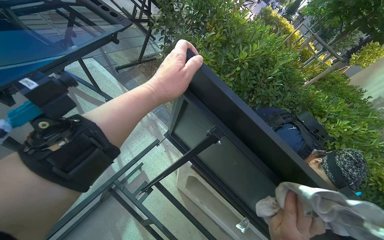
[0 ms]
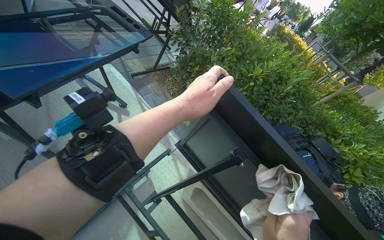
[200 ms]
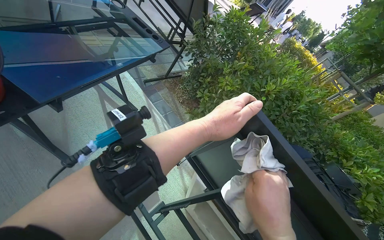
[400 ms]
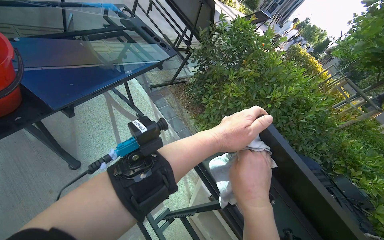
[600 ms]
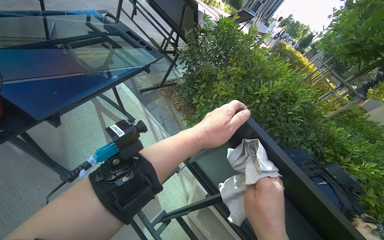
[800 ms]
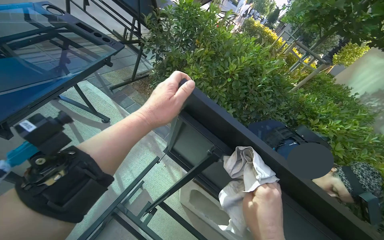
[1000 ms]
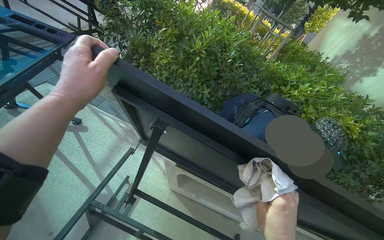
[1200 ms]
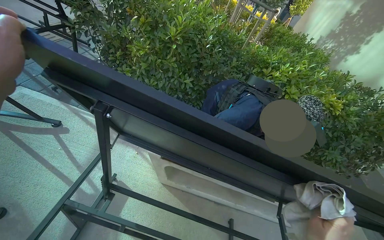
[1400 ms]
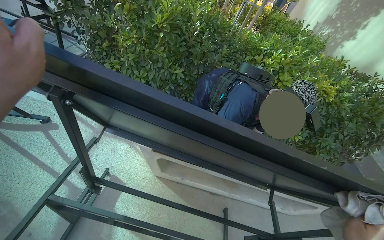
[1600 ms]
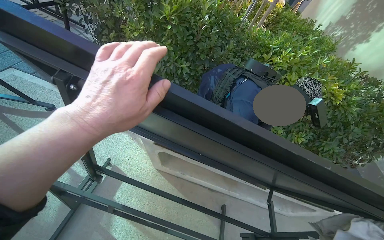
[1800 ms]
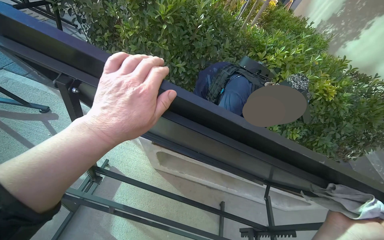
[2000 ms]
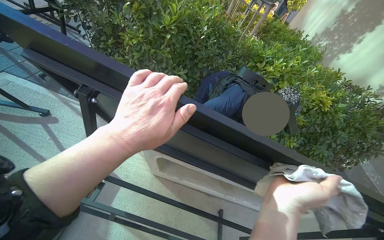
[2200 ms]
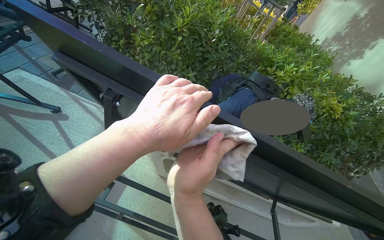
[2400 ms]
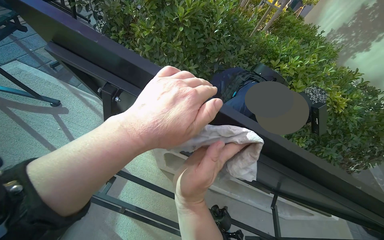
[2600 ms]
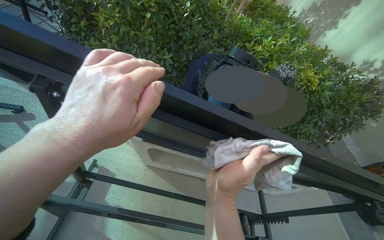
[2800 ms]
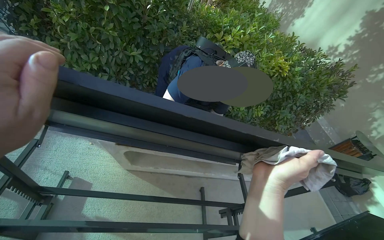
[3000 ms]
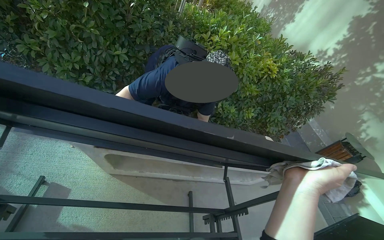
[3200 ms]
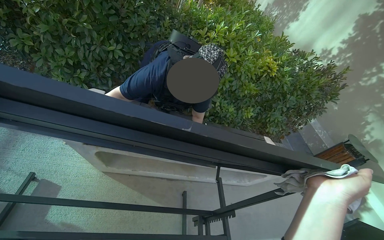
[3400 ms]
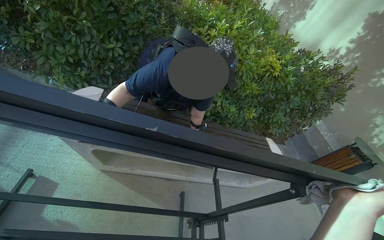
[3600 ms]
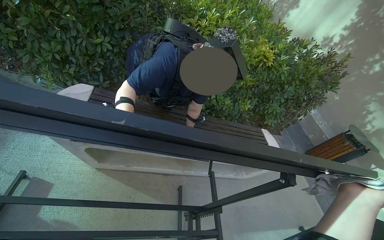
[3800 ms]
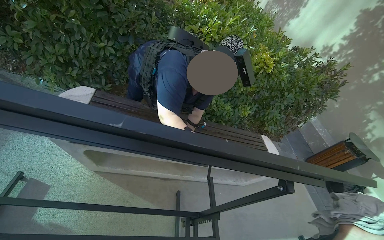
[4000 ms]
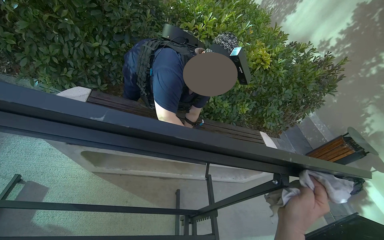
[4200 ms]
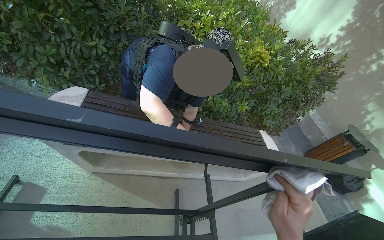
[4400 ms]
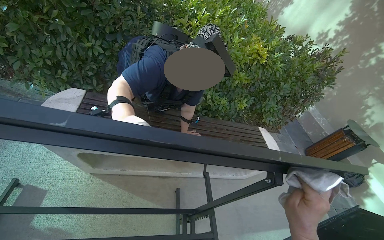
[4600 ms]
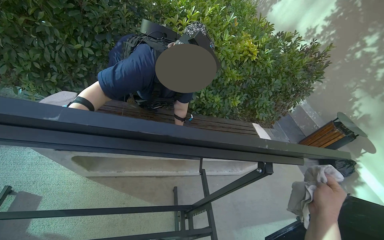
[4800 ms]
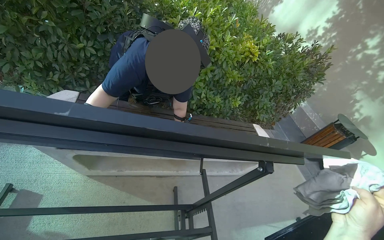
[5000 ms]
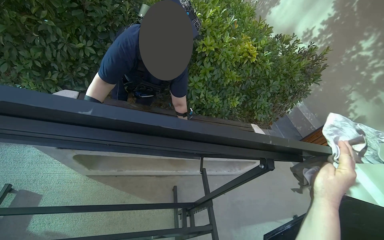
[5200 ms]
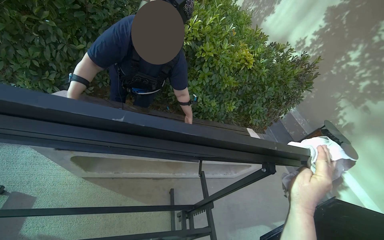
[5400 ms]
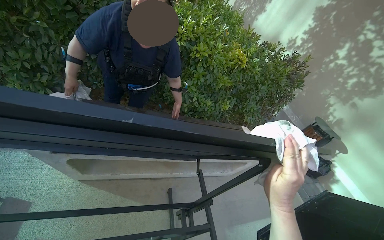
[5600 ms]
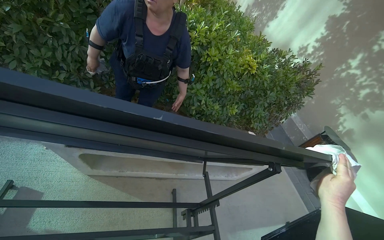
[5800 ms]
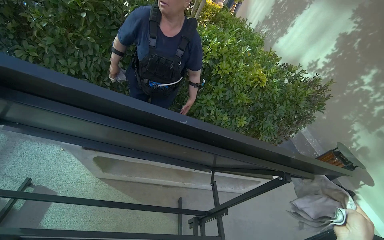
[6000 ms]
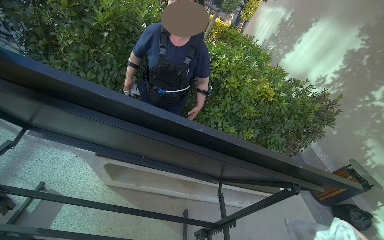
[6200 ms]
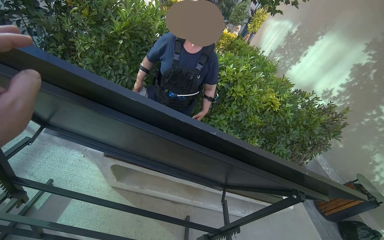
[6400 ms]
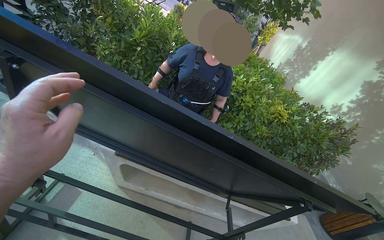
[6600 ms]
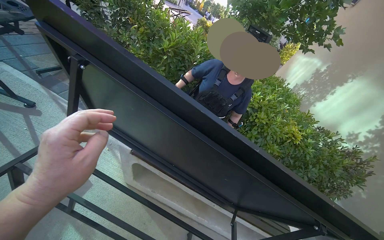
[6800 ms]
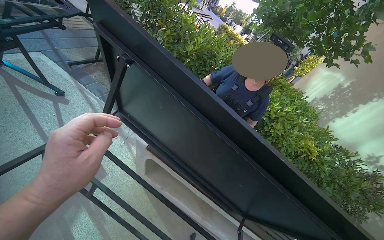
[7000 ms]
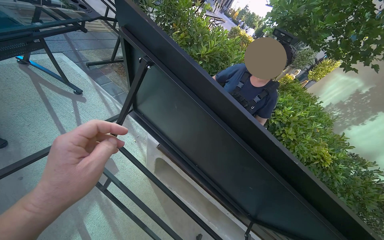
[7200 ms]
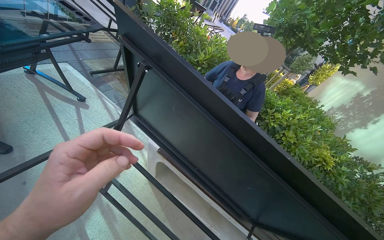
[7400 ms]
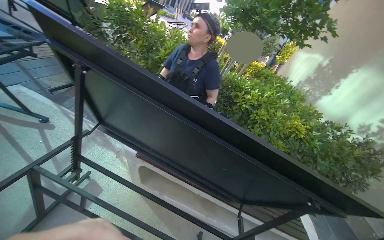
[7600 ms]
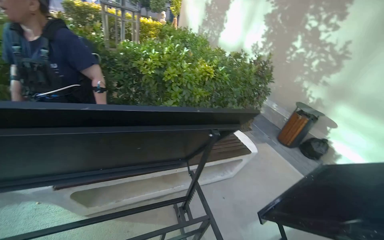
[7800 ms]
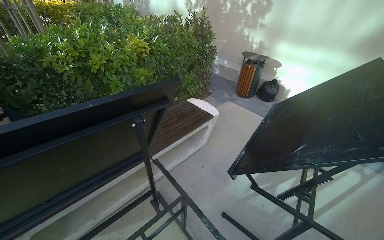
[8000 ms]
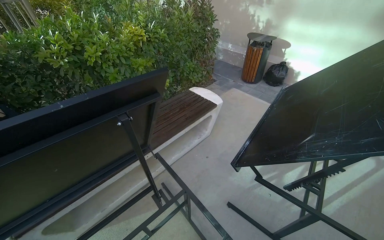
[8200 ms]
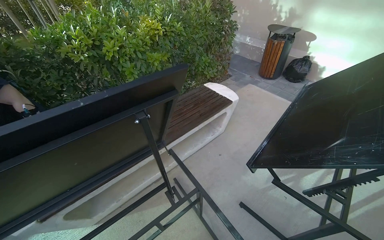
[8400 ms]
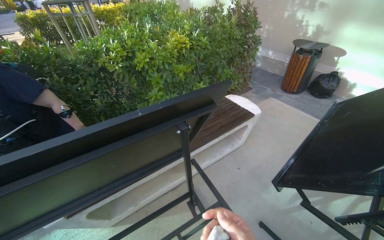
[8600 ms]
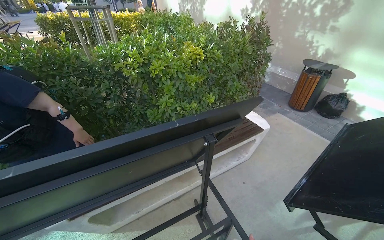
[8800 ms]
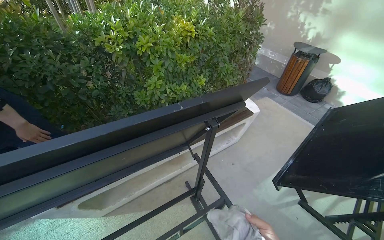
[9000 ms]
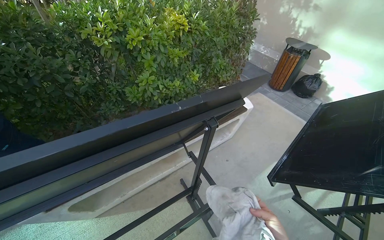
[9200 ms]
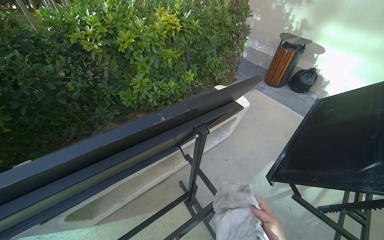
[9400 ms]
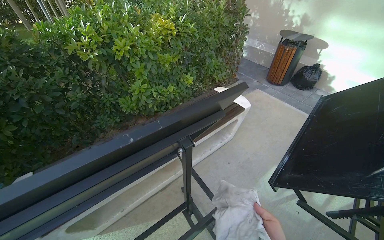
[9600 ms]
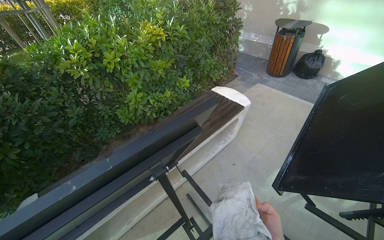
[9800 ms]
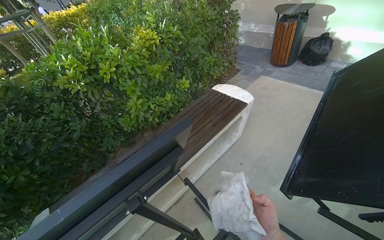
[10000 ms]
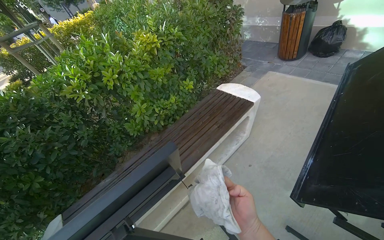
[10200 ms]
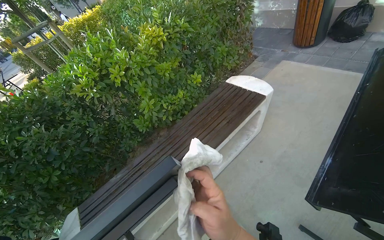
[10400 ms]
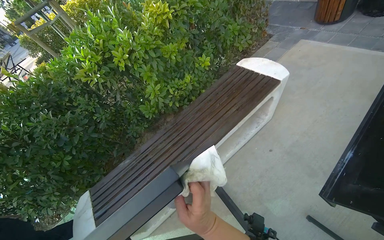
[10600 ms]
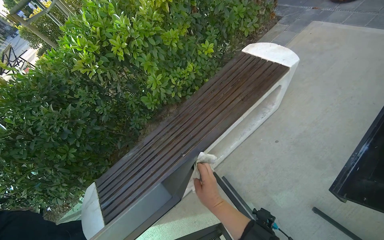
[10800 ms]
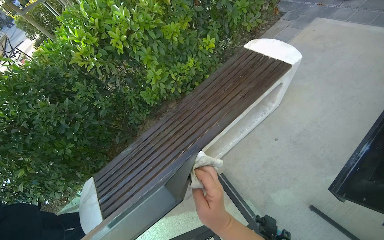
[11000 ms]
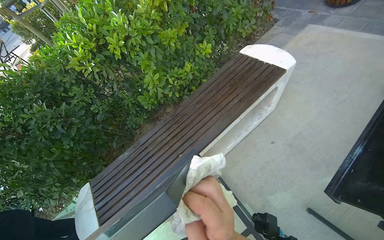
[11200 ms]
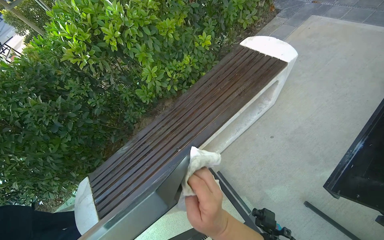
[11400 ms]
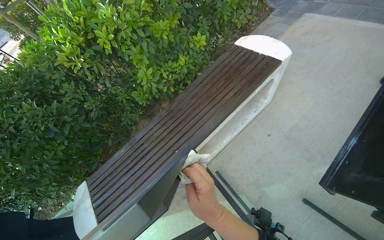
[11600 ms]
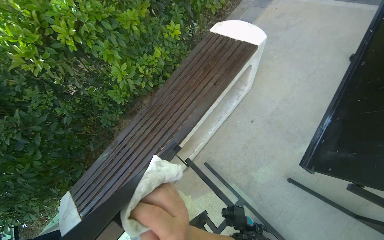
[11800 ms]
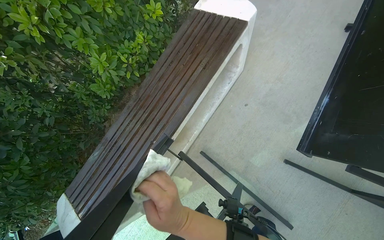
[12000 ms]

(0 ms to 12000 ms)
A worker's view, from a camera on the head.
Job: wiping surfaces.
The whole recording: Wiping outdoor table frame. The worker wipes the frames of several outdoor tables with a cloth.
0 ms - 1600 ms: The wearer looks some 25 degrees further to the right.
3000 ms - 4400 ms: The right hand goes some 15 cm down the picture, and goes to the right and returns, roughly 50 cm each way.
6000 ms - 7600 ms: The wearer's head swings some 15 degrees to the left. The view tips upward by roughly 15 degrees.
7600 ms - 9000 ms: The wearer's head swings approximately 50 degrees to the right. The view tips downward by some 25 degrees.
10400 ms - 12000 ms: The view tilts about 20 degrees downward.

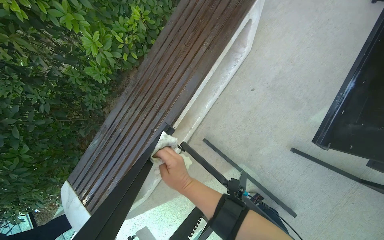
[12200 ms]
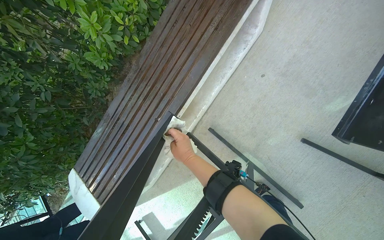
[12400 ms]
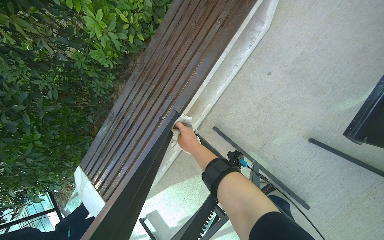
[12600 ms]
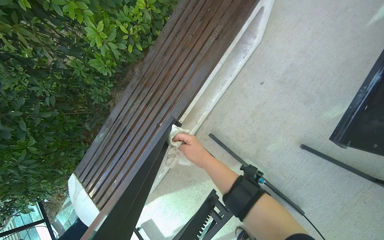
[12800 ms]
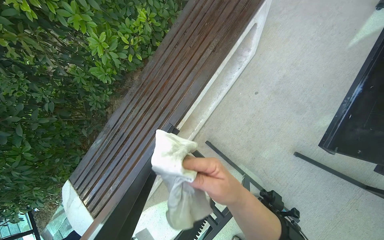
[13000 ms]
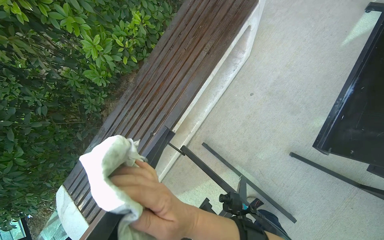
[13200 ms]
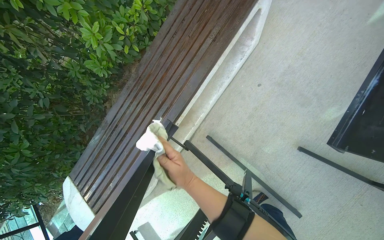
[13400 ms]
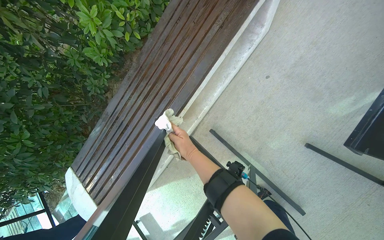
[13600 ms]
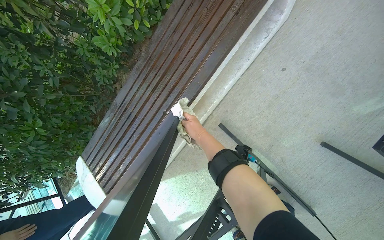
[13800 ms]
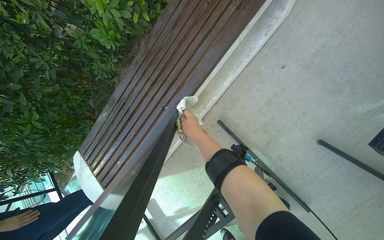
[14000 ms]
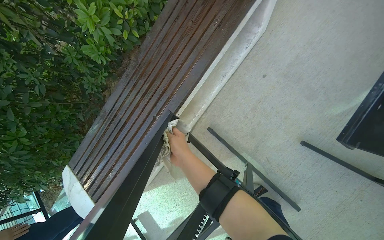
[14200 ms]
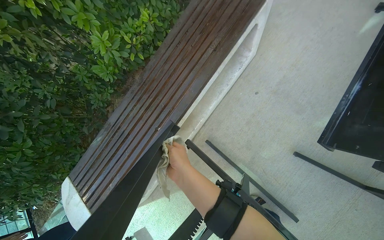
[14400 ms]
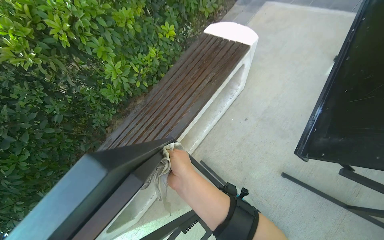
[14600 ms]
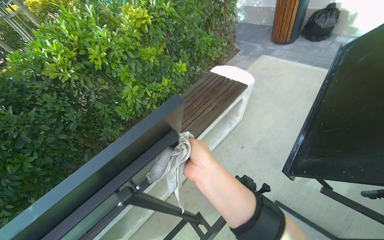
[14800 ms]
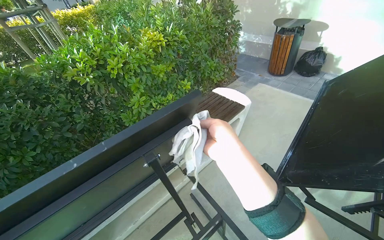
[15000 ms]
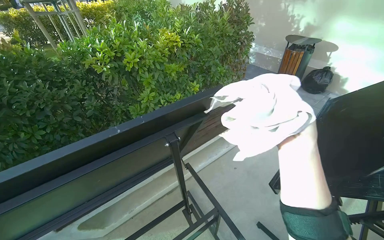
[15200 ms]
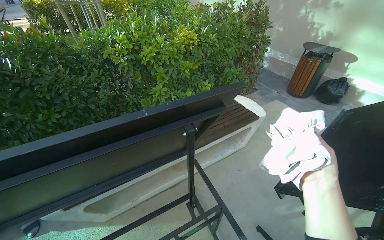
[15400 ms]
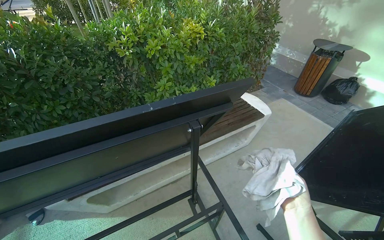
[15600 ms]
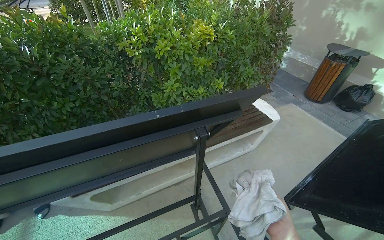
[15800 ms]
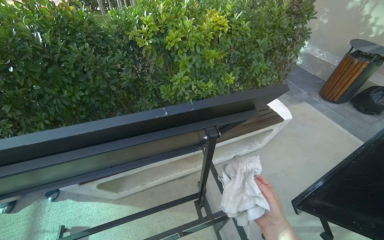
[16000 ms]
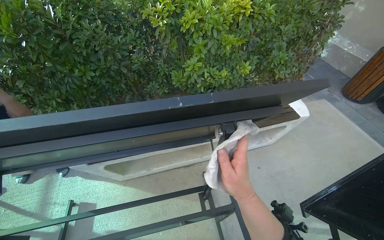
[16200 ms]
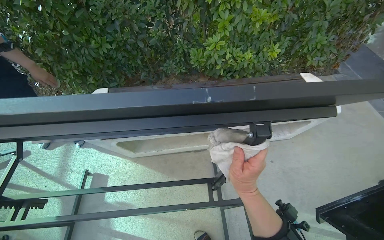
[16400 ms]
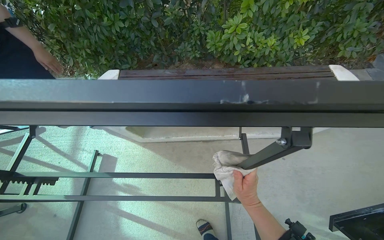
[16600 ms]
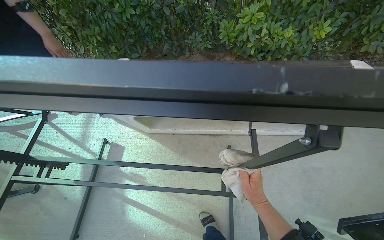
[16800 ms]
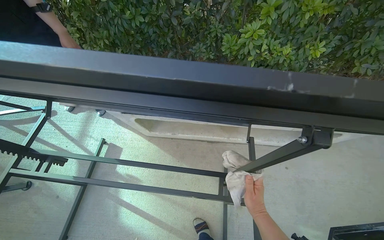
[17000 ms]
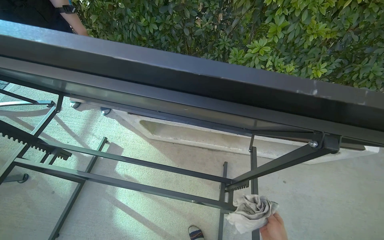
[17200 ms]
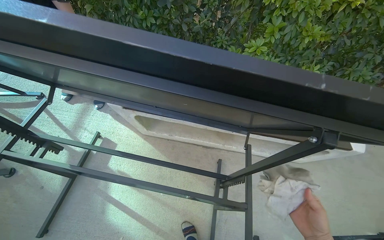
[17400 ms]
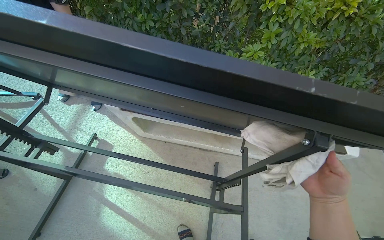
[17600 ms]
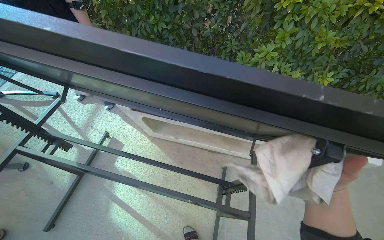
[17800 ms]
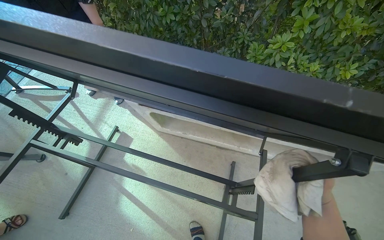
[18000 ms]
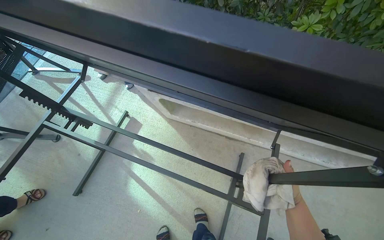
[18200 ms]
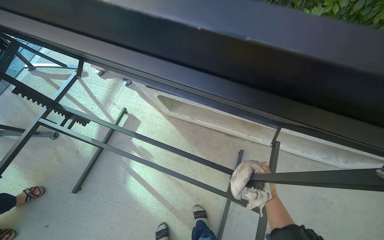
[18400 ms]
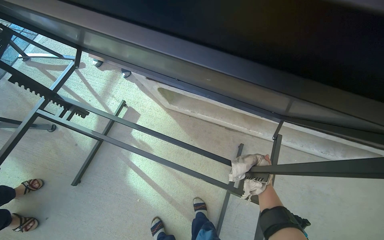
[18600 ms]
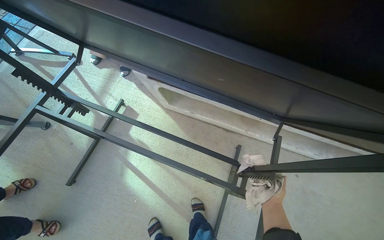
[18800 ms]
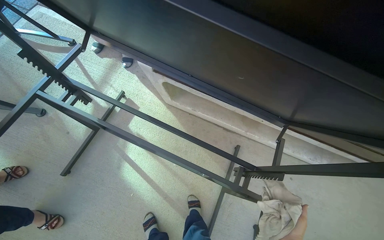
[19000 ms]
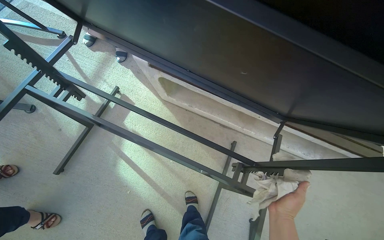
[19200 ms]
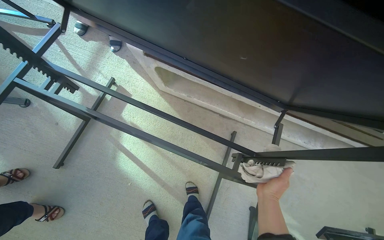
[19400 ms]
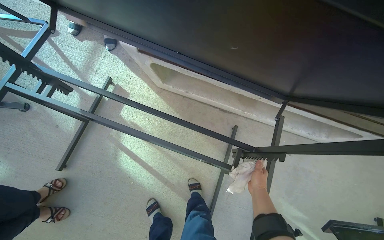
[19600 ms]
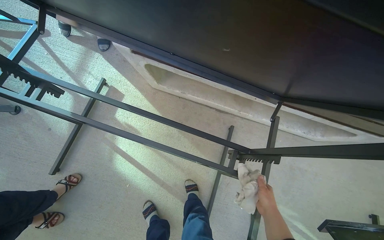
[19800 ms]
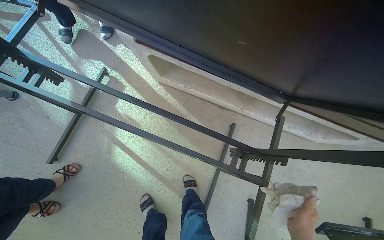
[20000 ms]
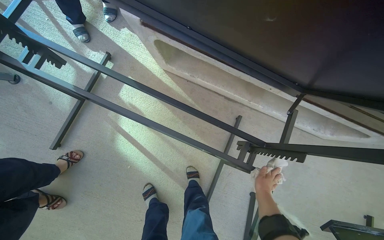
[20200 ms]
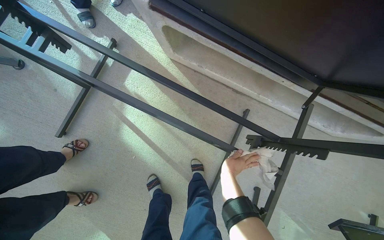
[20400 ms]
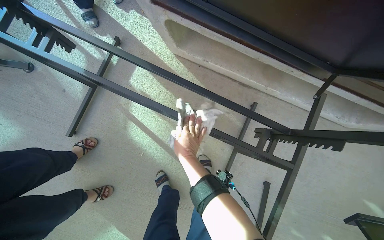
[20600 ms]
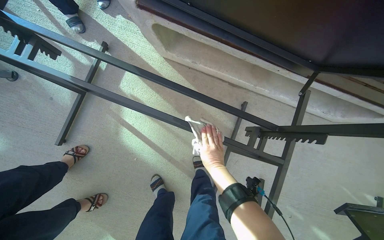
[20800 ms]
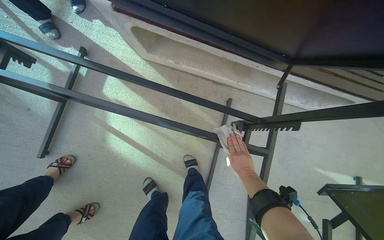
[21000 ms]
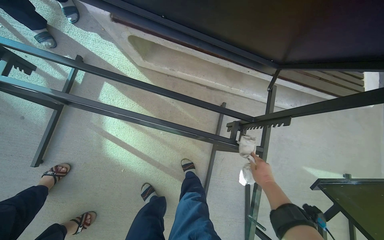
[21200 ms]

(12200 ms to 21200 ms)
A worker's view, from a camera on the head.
Job: wiping surfaces.
The whole recording: Wiping outdoor table frame. The worker wipes the frames of several outdoor tables with a cloth.
12200 ms - 13800 ms: The right hand swings nearer and farther, approximately 25 cm each way, with 2 reversals.
13800 ms - 15200 ms: The camera is carried approximately 60 cm. The view tilts about 45 degrees upward.
18200 ms - 19800 ms: The right hand goes nearer and farther, roughly 20 cm each way, reversing 2 times.
19800 ms - 21200 ms: The right hand moves some 35 cm to the left and comes back.
